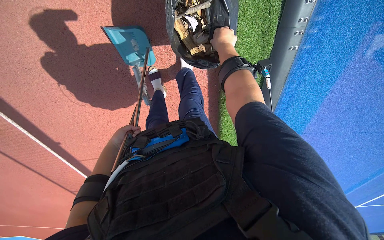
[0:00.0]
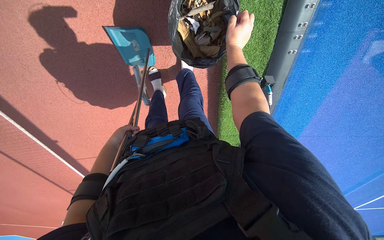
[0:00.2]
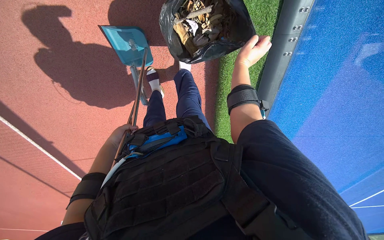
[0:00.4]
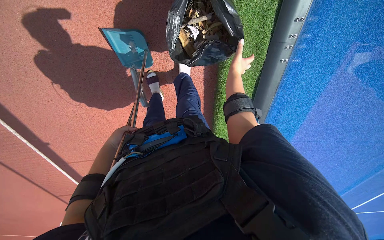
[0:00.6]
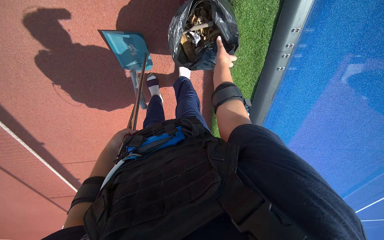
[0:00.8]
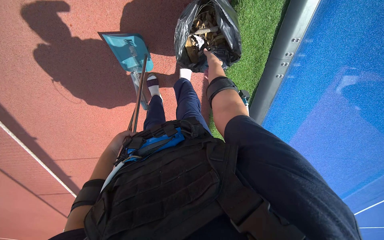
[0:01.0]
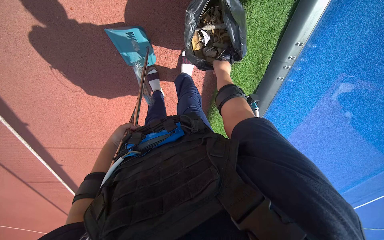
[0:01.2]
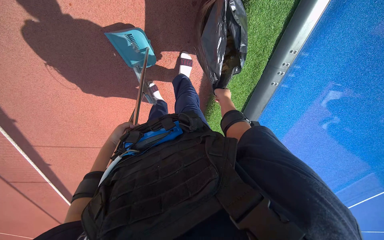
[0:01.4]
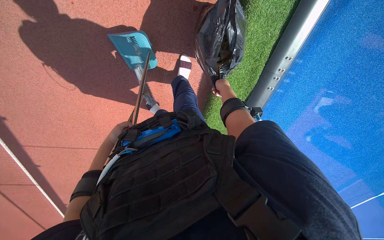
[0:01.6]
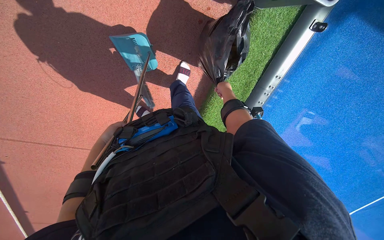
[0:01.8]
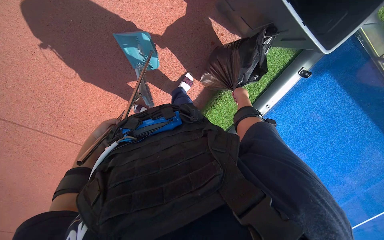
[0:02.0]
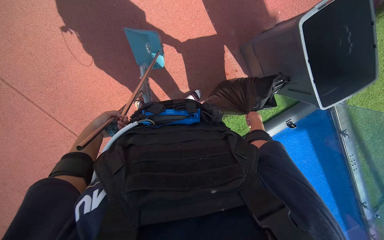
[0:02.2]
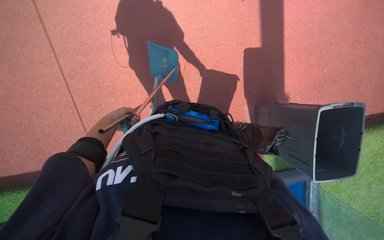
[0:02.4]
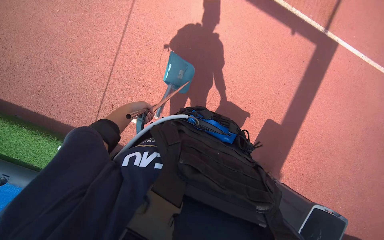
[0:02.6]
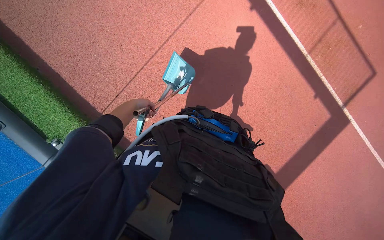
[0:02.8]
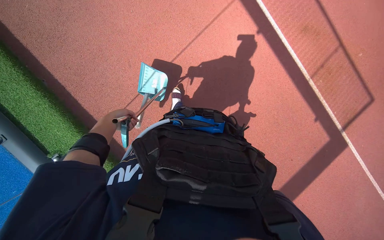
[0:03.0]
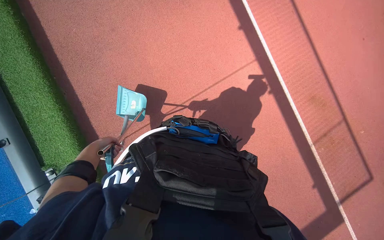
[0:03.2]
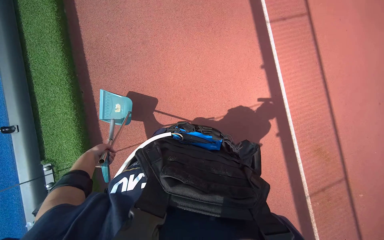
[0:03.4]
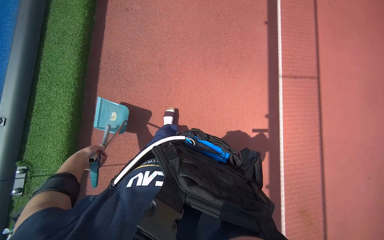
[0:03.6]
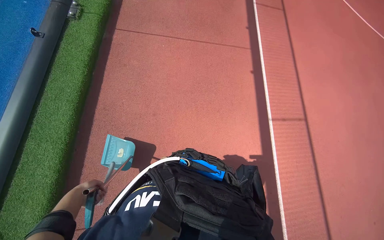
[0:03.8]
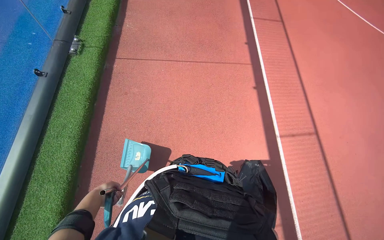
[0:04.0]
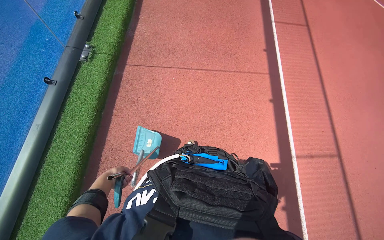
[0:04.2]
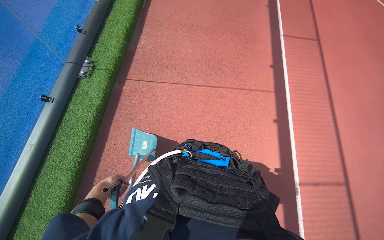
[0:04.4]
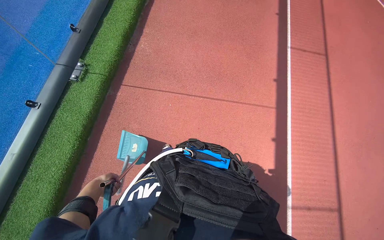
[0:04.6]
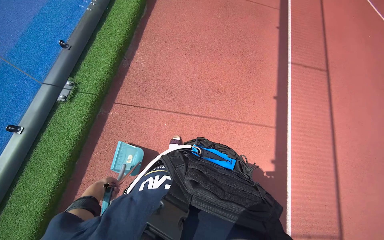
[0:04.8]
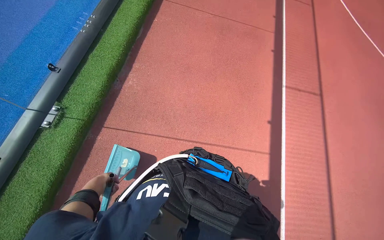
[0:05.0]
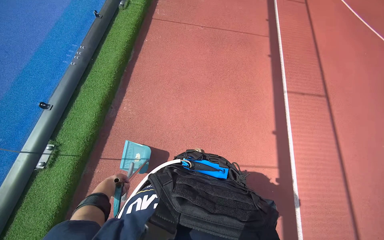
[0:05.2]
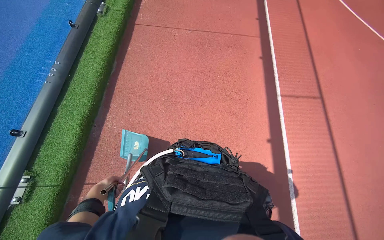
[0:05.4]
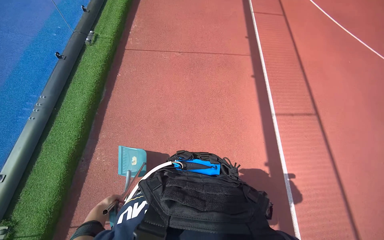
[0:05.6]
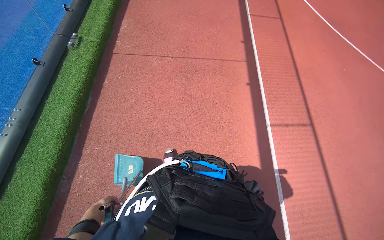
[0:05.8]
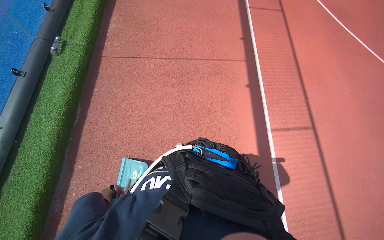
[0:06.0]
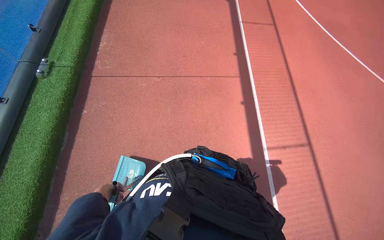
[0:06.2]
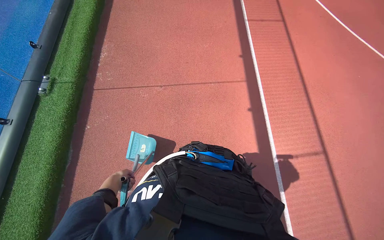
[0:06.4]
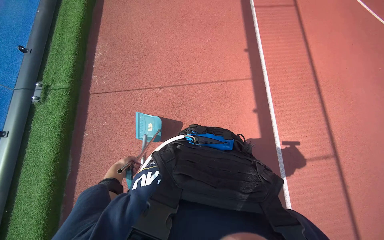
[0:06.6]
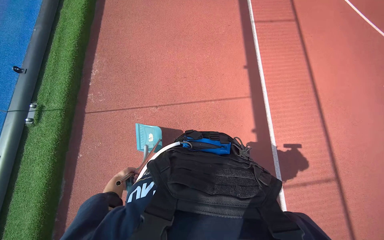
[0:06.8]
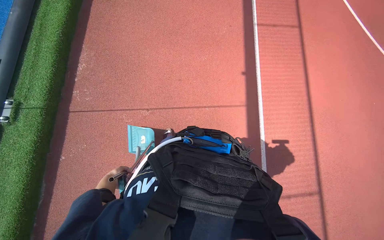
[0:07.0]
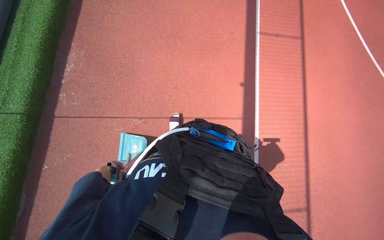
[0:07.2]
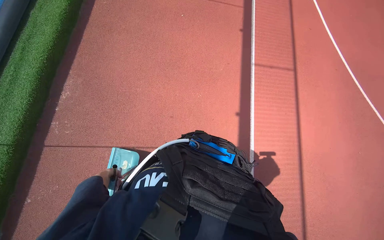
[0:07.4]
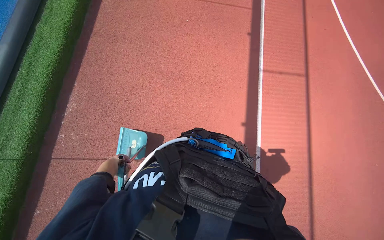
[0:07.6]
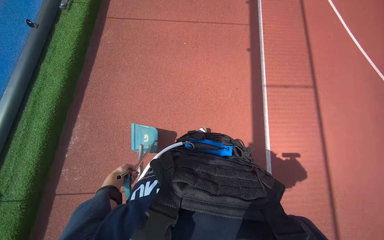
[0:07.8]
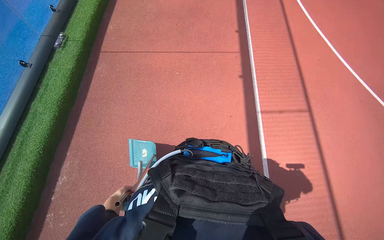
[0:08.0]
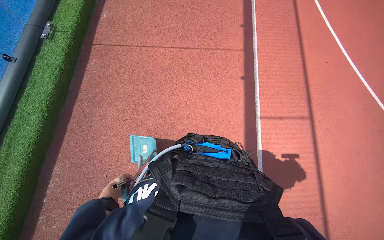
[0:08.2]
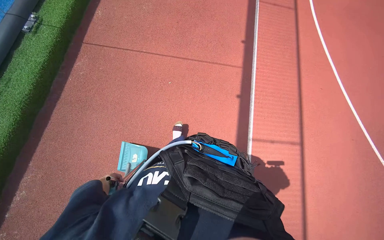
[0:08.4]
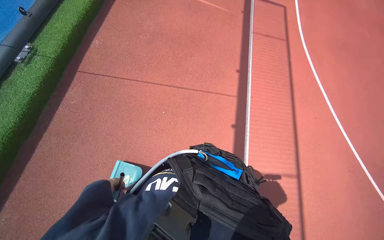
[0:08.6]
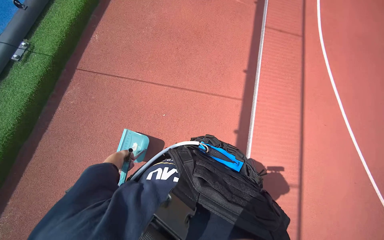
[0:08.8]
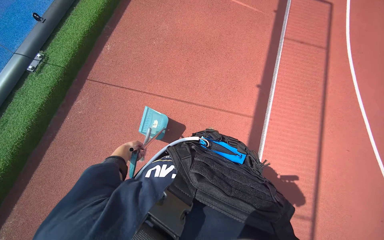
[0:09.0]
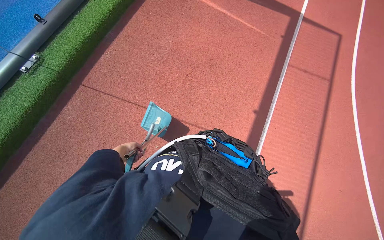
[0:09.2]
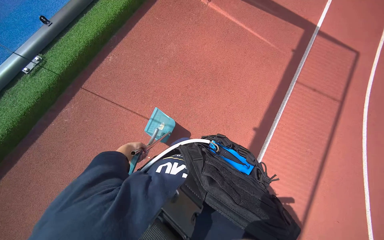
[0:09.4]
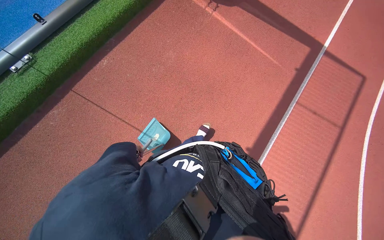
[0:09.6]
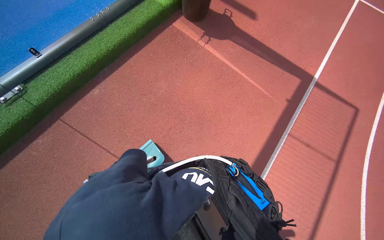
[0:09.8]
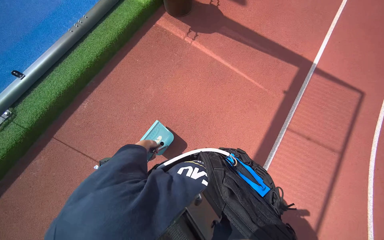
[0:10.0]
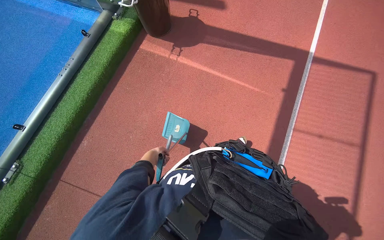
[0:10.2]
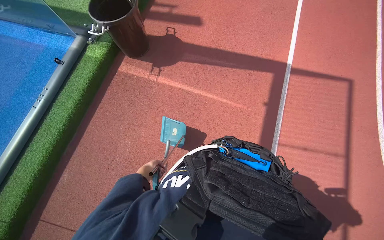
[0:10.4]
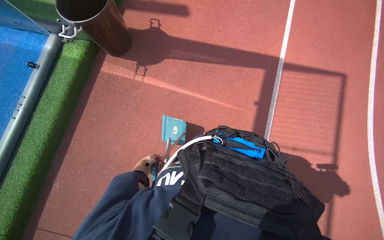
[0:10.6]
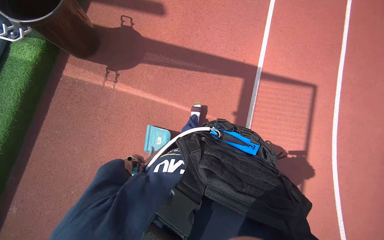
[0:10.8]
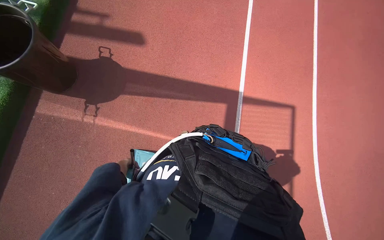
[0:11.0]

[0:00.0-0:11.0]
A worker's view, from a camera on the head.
Job: managing trash.
The whole recording: Discarding trash into plastic bin. The worker throws the trash from the dustpan into the plastic bin.
0:00.0 to 0:01.6: The right hand goes nearer and farther, roughly 20 cm each way, reversing 3 times, while the left hand goes nearer and farther, approximately 10 cm each way, reversing 2 times.
0:01.6 to 0:03.2: The camera travels some 80 cm. The view swings approximately 30 degrees to the right. The wearer looks roughly 35 degrees further upward. Everything in view rotates approximately 75 degrees clockwise.
0:04.8 to 0:06.2: The head travels some 60 cm.
0:09.4 to 0:11.0: The camera is carried approximately 1.5 m.

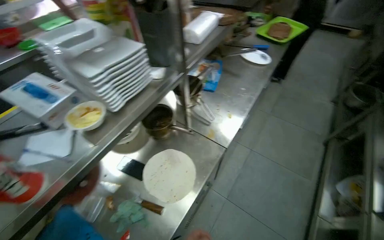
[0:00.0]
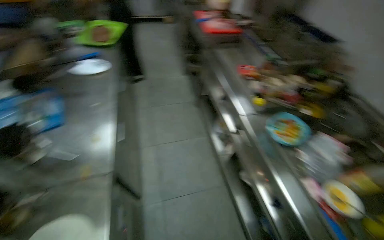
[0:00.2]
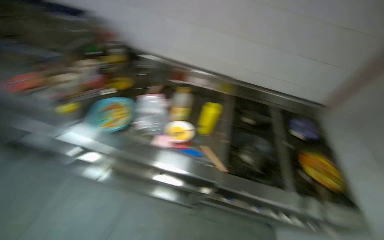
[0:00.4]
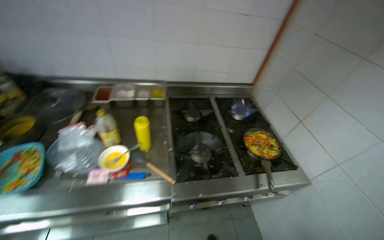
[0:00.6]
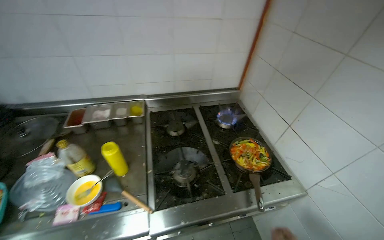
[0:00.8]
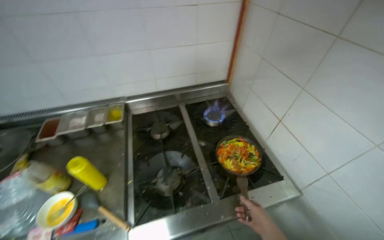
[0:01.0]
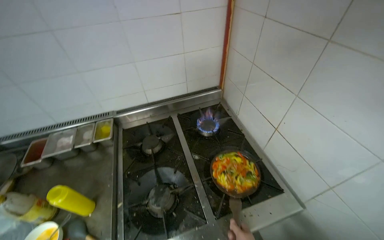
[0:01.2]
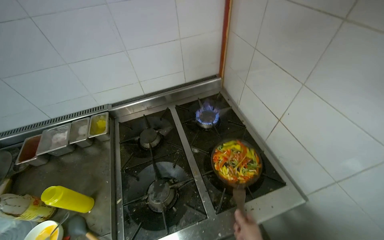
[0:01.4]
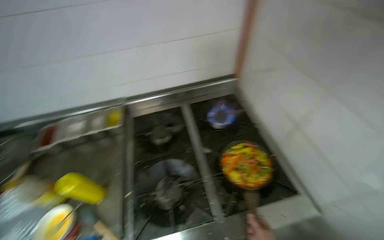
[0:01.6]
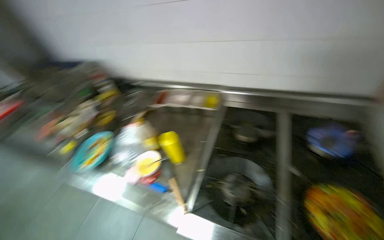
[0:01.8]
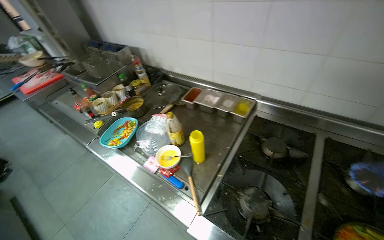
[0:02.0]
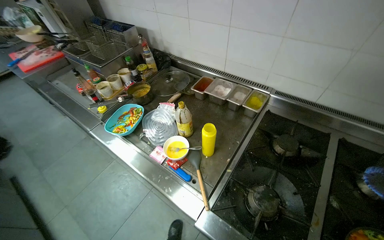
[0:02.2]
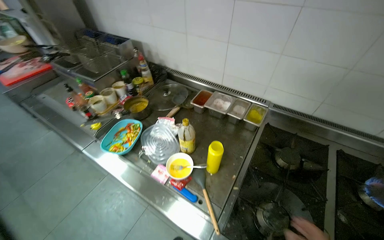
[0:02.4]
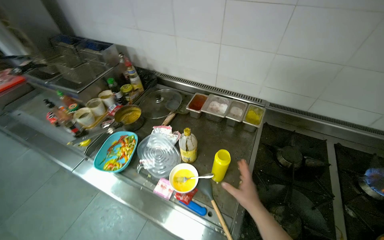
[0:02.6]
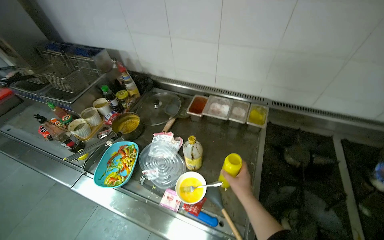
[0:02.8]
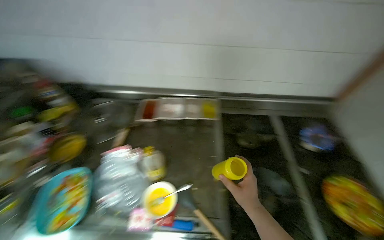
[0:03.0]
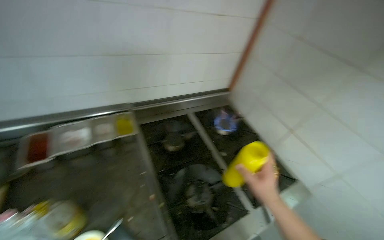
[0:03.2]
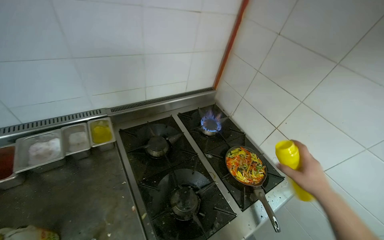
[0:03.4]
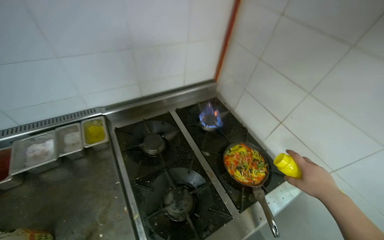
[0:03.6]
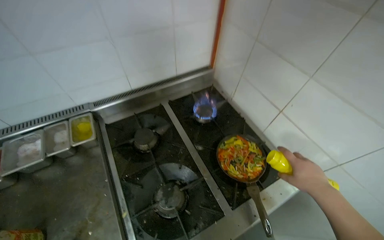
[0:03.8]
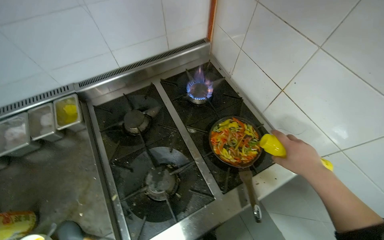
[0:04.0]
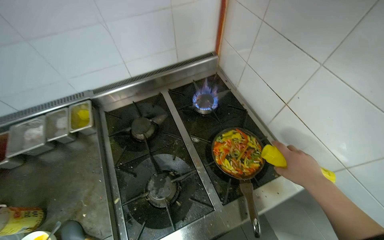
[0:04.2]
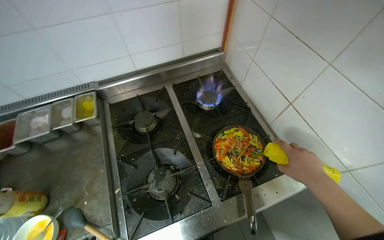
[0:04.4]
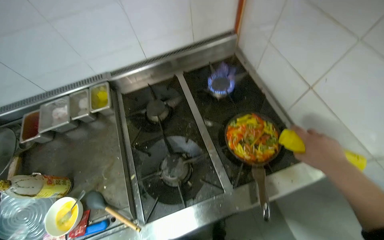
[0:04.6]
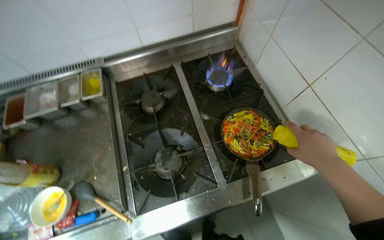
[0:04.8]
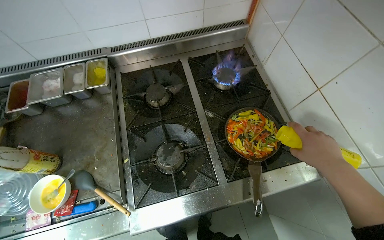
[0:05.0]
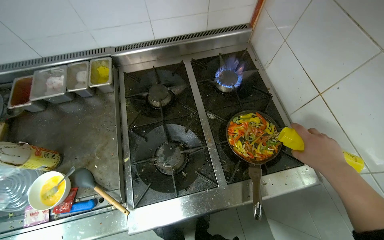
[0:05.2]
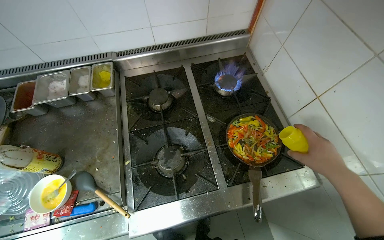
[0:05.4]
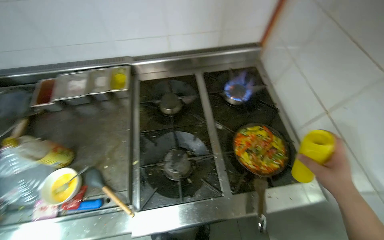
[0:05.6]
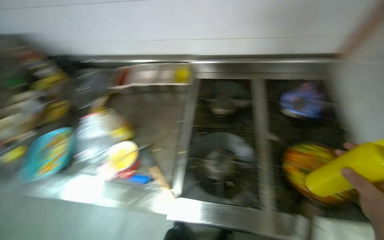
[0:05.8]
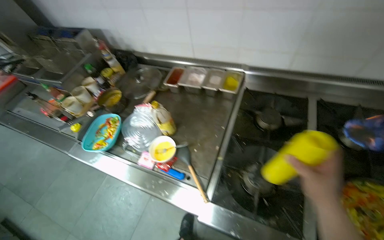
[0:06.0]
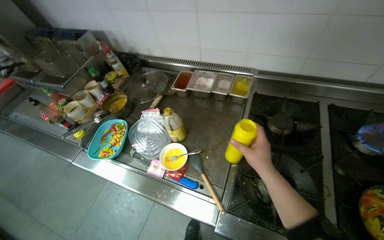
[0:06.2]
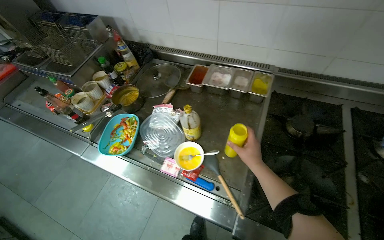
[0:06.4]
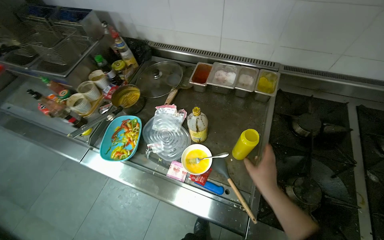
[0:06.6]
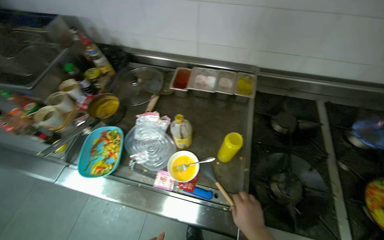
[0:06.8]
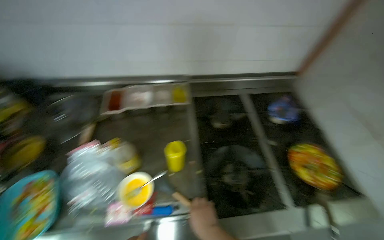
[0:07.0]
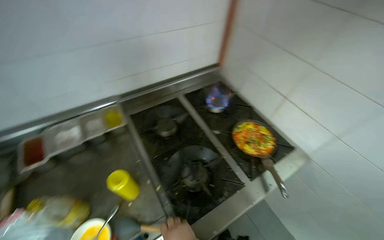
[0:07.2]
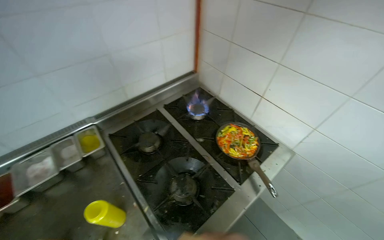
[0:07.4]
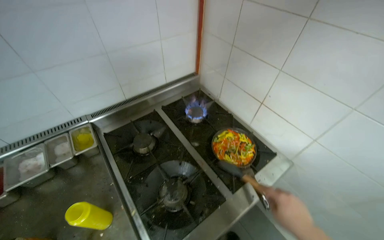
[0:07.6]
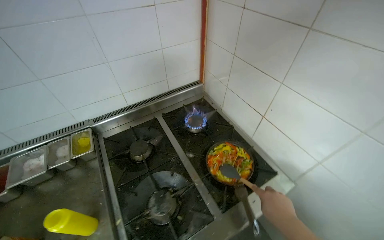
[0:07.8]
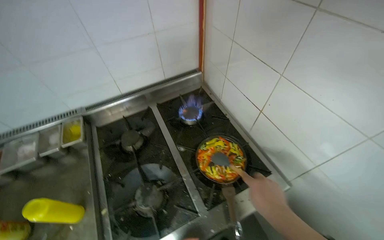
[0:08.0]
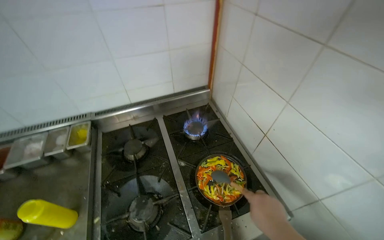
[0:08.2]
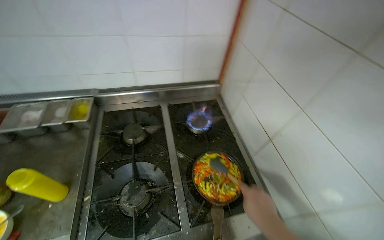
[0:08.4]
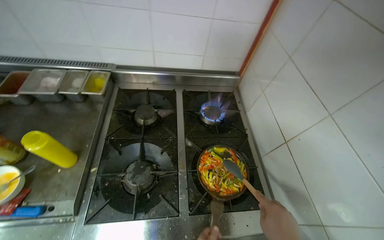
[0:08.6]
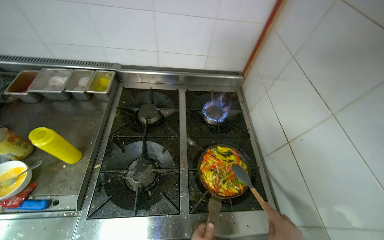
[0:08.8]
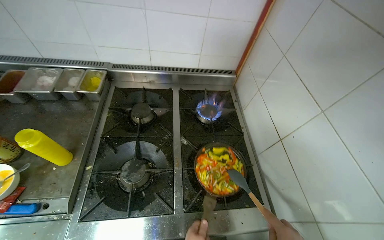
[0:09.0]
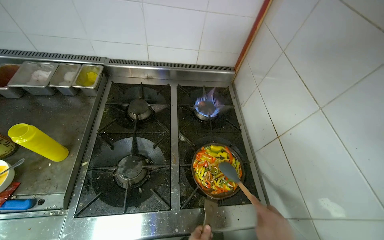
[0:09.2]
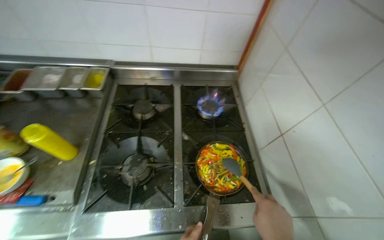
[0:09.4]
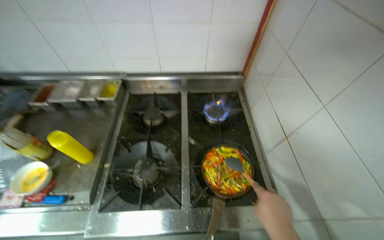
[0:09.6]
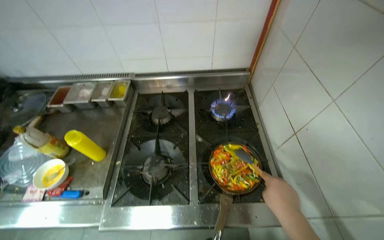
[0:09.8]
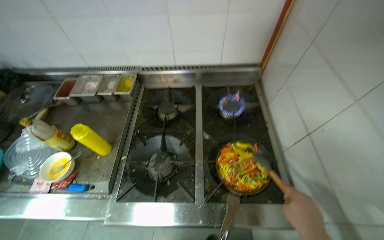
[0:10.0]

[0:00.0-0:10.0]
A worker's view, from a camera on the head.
Job: cooking food.
The whole recording: Cooking egg and vegetable mixture. The worker stirs vegetables, adds sauce and eggs, then cooks the mixture in a pan.
0:00.0 to 0:01.4: The head travels roughly 90 cm. The head rotates some 115 degrees to the right.
0:01.4 to 0:02.8: The head travels about 50 cm. The wearer looks about 40 degrees further to the left.
0:02.8 to 0:04.2: The wearer moves roughly 50 cm. The wearer looks roughly 45 degrees further to the right. The view tilts approximately 15 degrees downward.
0:04.2 to 0:05.8: The head rotates about 30 degrees to the left.
0:05.8 to 0:07.2: The head turns to the right by roughly 40 degrees.
0:07.2 to 0:08.6: The wearer's head swings some 30 degrees to the left.
